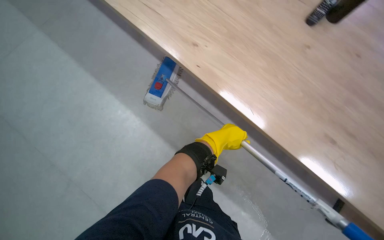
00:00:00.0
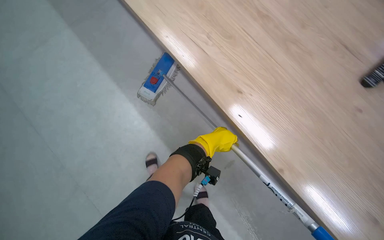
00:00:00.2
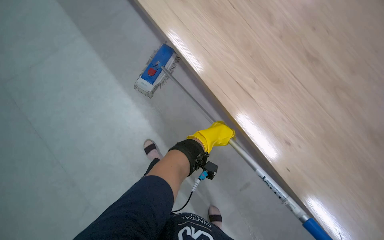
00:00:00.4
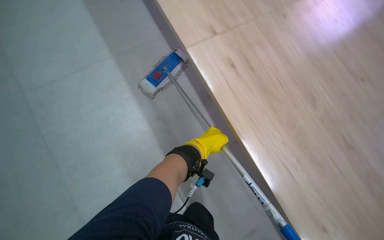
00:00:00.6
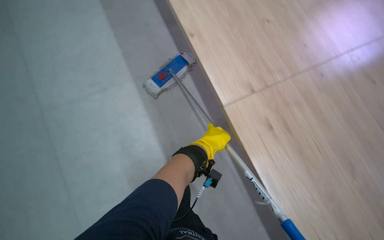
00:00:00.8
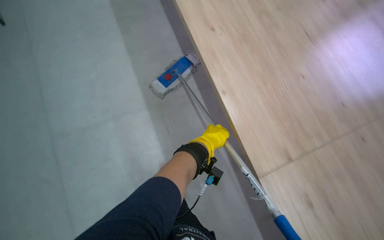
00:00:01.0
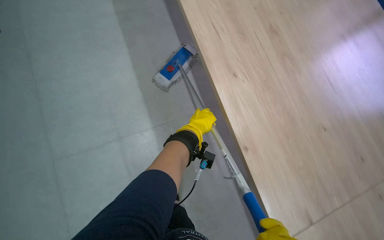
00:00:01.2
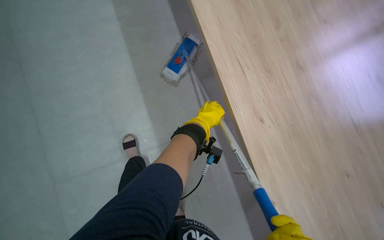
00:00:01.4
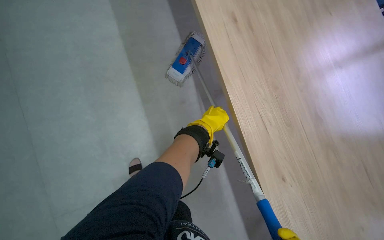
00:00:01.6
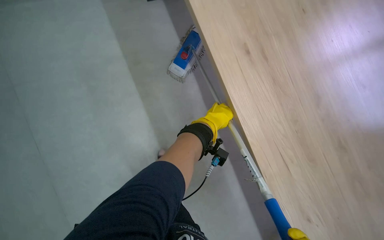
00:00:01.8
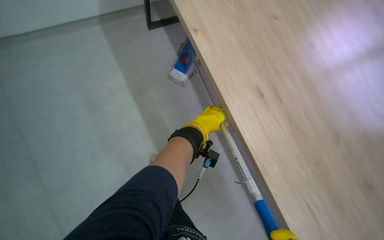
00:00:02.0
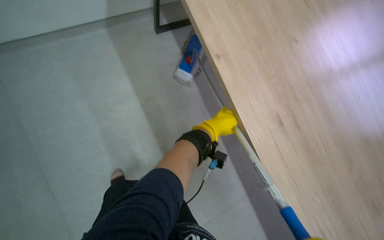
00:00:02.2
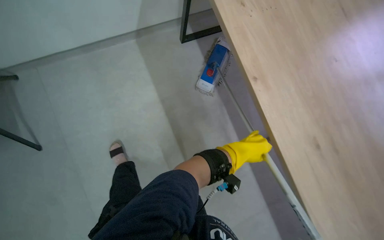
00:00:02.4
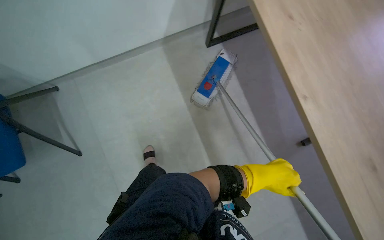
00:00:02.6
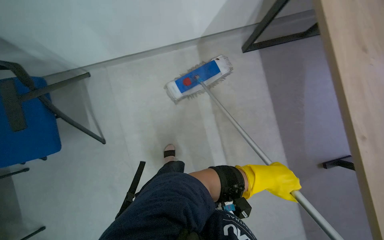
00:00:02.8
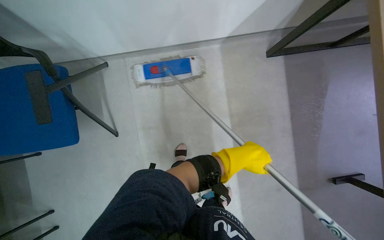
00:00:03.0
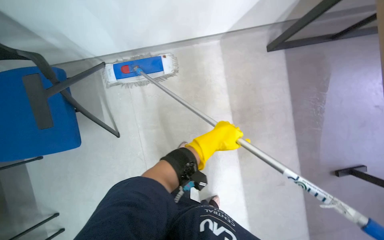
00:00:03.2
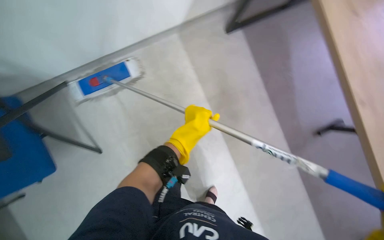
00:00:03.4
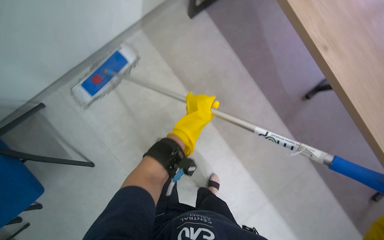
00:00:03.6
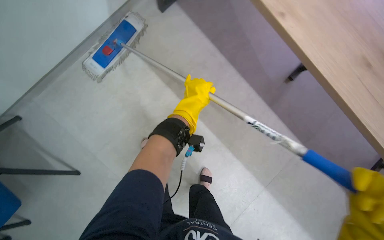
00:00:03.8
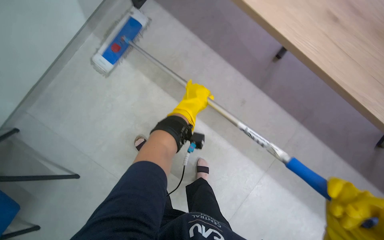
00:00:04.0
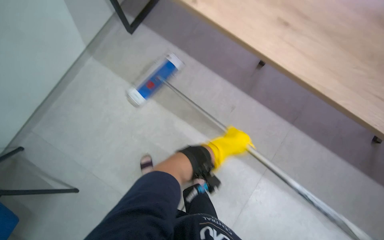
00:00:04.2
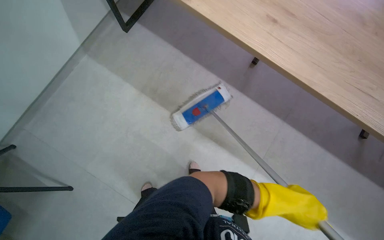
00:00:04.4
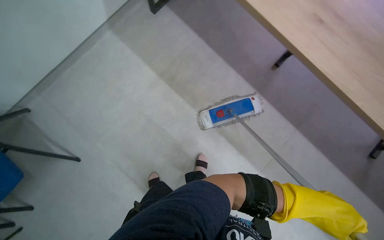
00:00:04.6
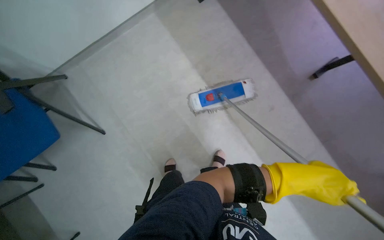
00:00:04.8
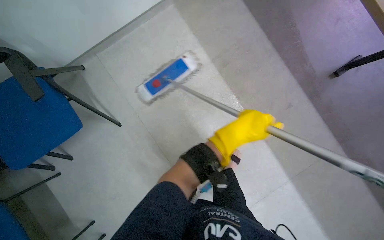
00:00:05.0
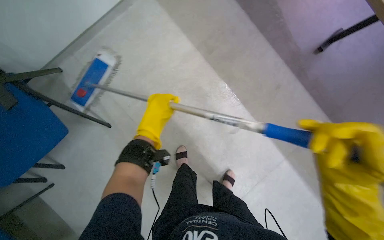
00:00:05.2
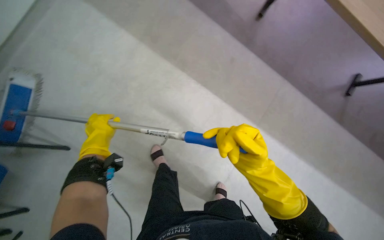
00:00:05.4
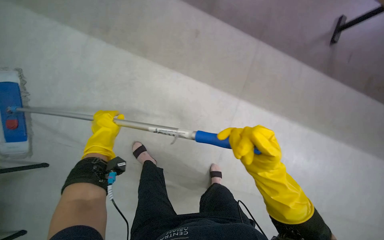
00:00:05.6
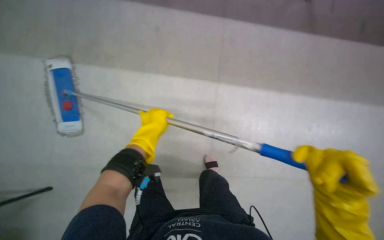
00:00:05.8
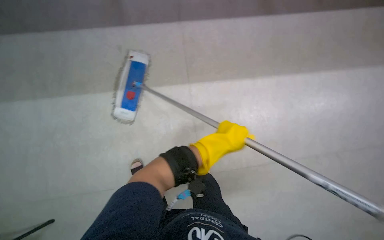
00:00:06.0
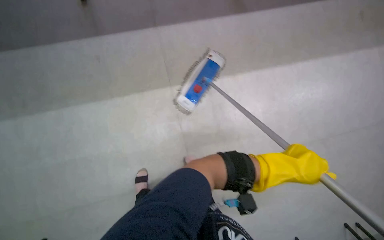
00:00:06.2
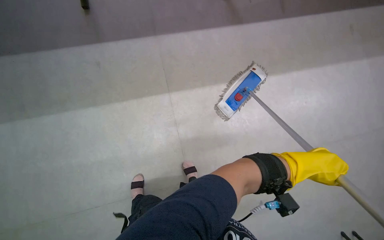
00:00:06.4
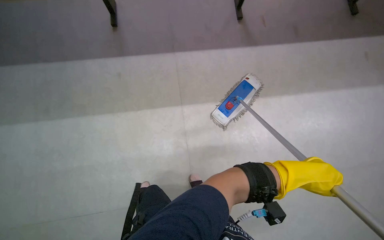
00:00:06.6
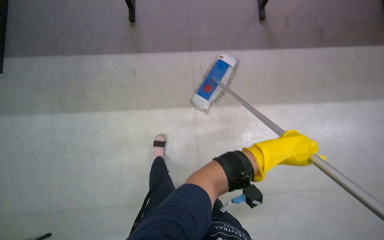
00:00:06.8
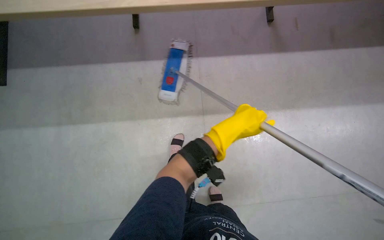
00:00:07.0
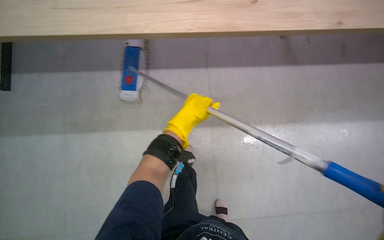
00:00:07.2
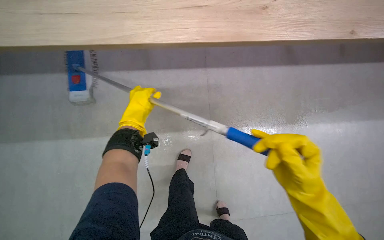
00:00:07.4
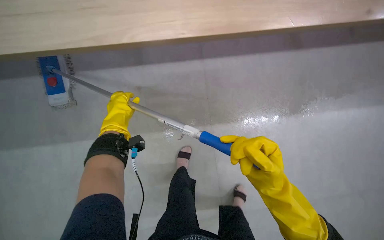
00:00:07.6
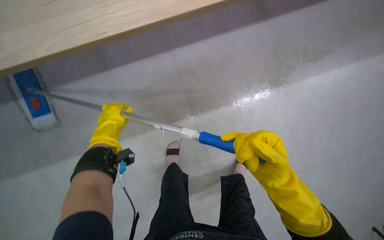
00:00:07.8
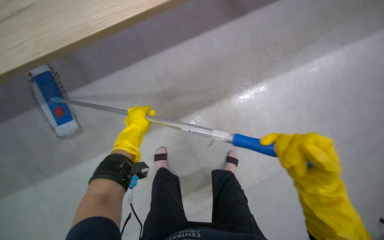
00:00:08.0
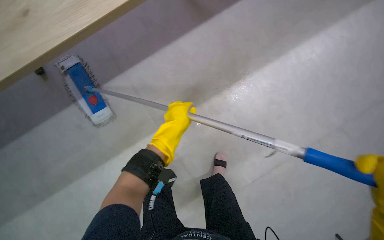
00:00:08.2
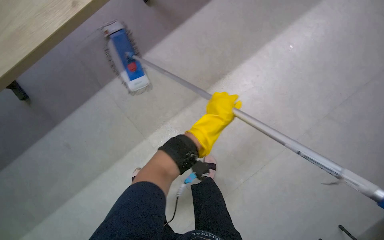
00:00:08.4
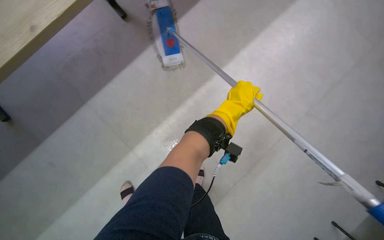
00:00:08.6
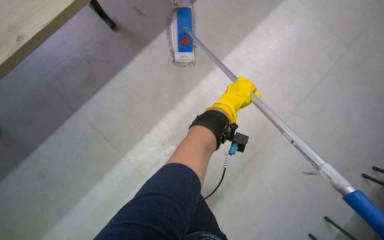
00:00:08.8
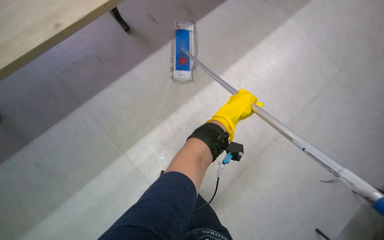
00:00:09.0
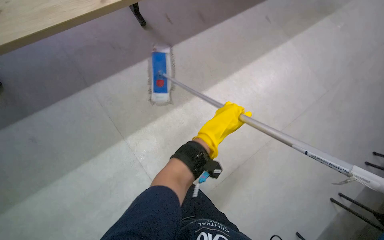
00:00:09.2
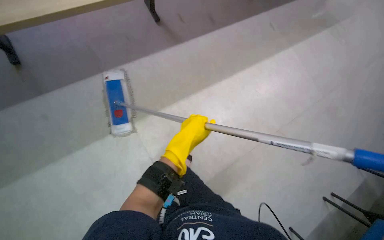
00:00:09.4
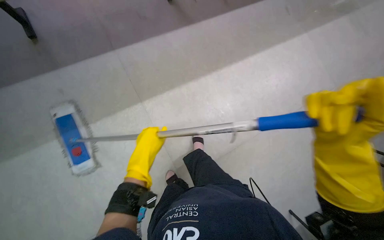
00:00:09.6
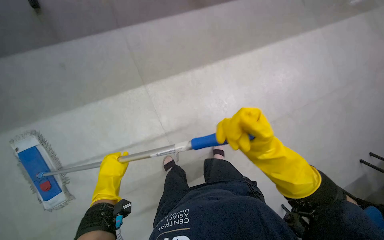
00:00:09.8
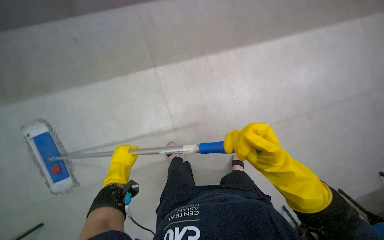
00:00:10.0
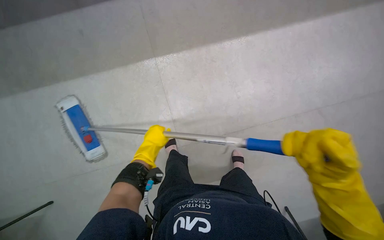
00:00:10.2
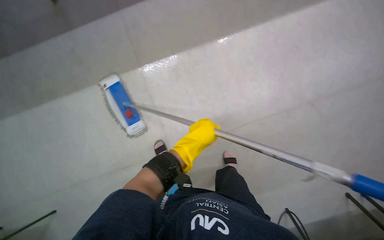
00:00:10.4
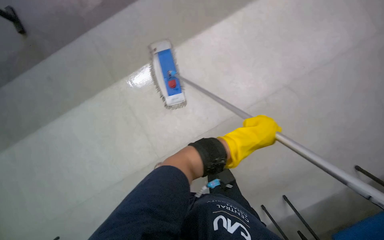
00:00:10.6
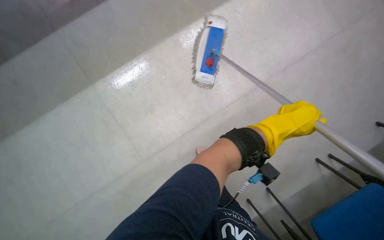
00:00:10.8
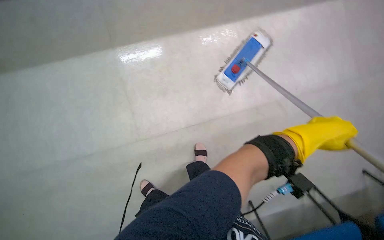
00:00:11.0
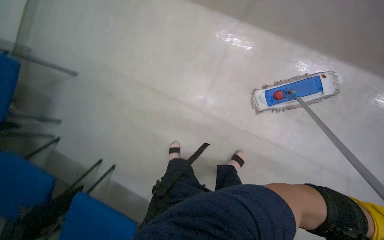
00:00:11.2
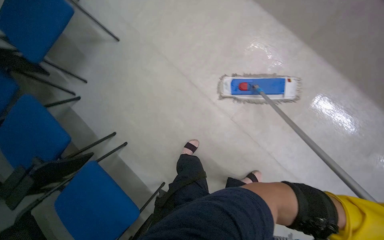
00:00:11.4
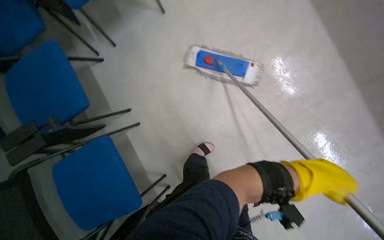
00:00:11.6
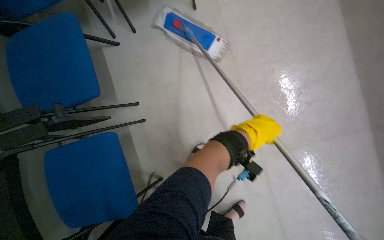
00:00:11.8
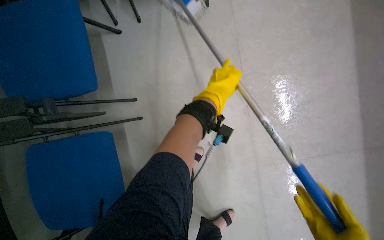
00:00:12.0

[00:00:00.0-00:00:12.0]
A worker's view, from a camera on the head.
Job: mopping floor.
The whole recording: Mopping the meeting room floor. The worker mops the floor of the meeting room with a flat mop.
00:00:01.6 to 00:00:03.0: The head travels some 40 cm.
00:00:06.0 to 00:00:07.6: The head rotates approximately 25 degrees to the left.
00:00:07.6 to 00:00:09.0: The left hand goes approximately 15 cm to the right and nearer to the camera.

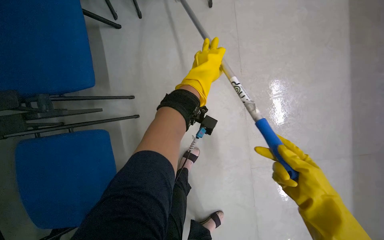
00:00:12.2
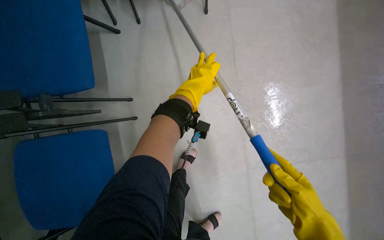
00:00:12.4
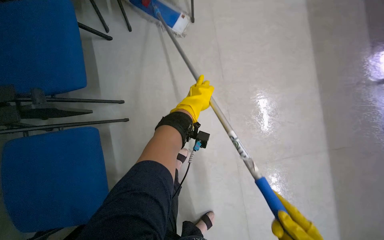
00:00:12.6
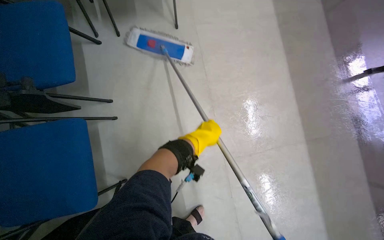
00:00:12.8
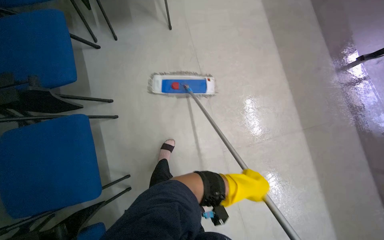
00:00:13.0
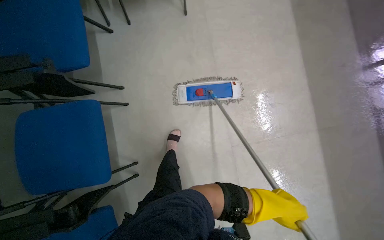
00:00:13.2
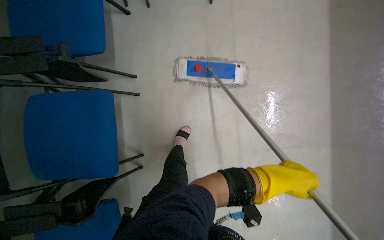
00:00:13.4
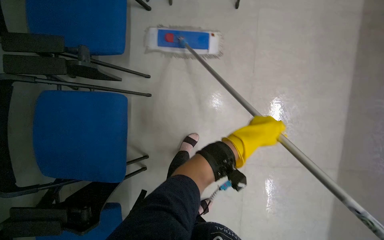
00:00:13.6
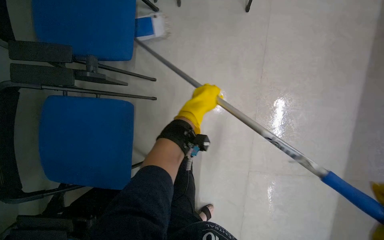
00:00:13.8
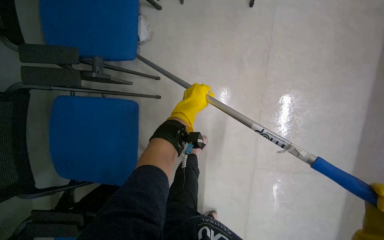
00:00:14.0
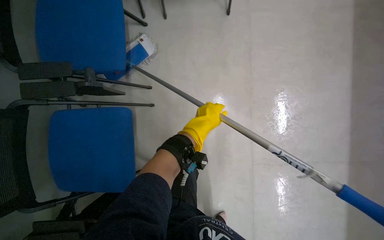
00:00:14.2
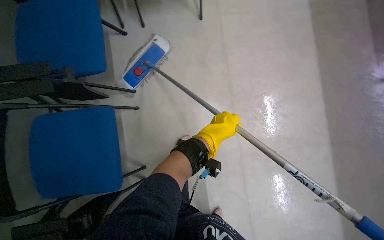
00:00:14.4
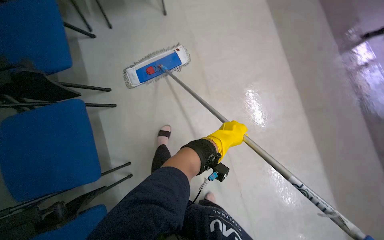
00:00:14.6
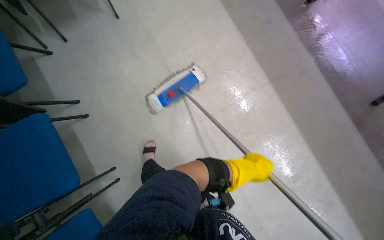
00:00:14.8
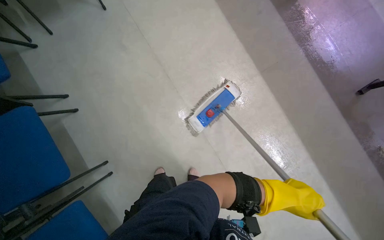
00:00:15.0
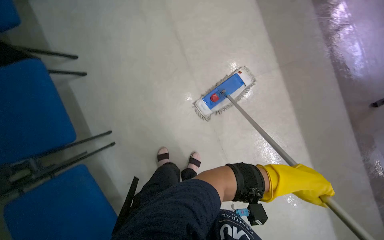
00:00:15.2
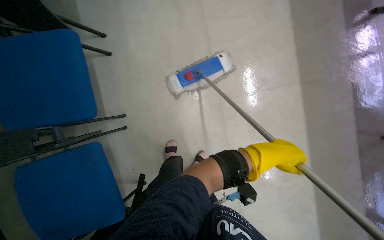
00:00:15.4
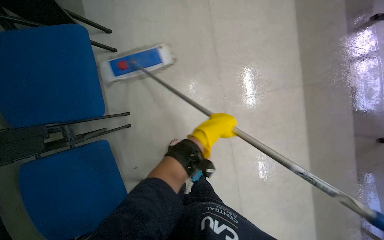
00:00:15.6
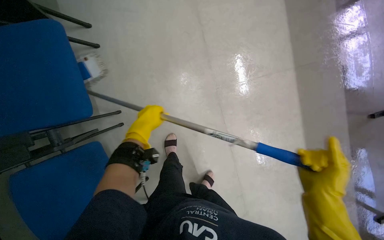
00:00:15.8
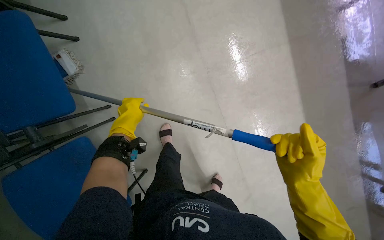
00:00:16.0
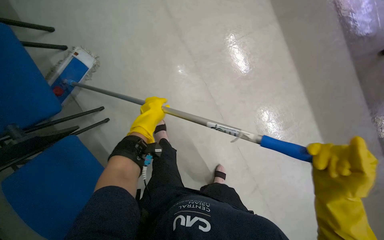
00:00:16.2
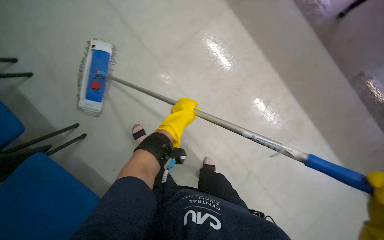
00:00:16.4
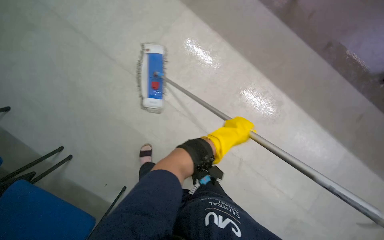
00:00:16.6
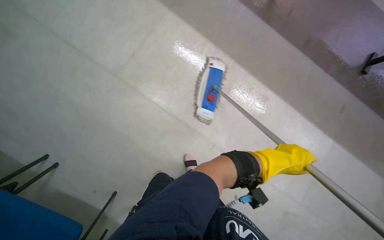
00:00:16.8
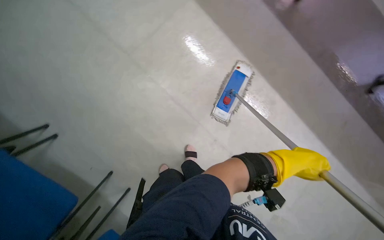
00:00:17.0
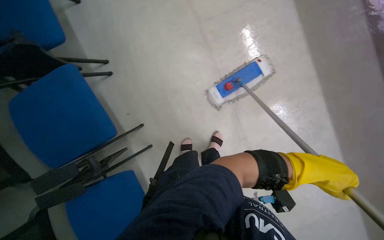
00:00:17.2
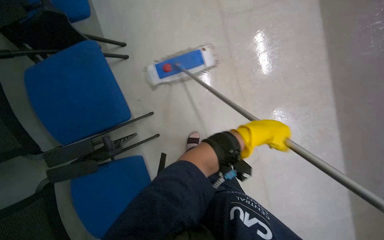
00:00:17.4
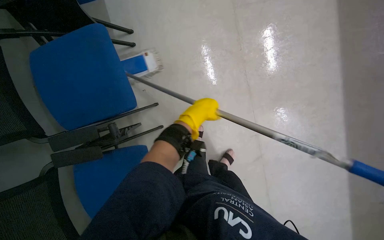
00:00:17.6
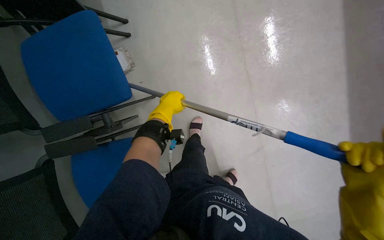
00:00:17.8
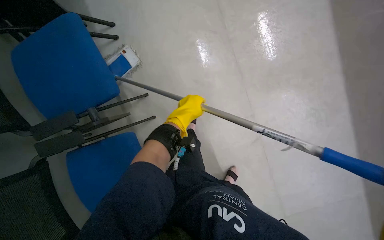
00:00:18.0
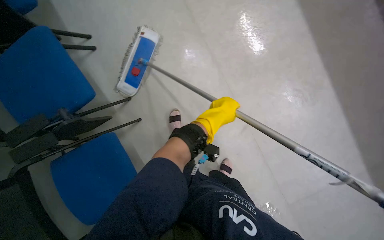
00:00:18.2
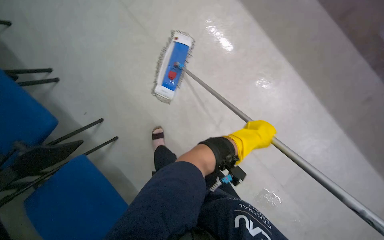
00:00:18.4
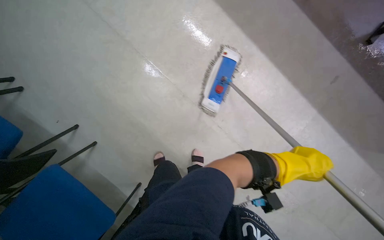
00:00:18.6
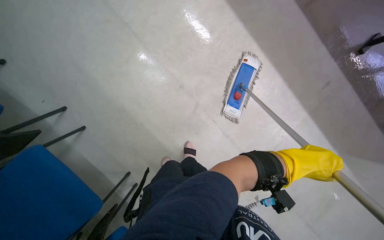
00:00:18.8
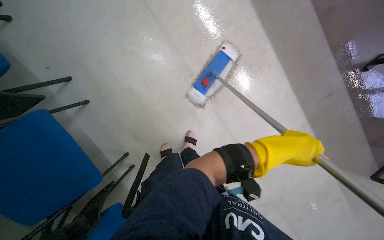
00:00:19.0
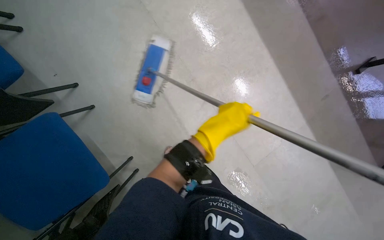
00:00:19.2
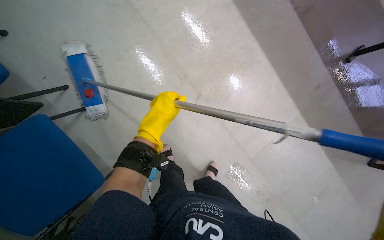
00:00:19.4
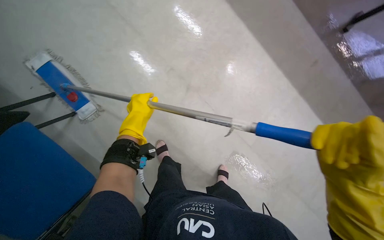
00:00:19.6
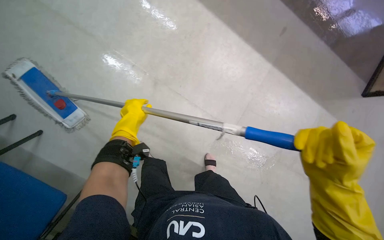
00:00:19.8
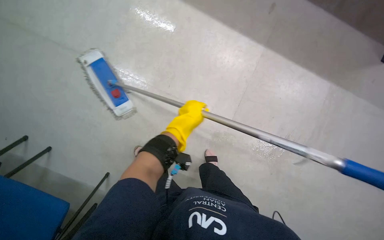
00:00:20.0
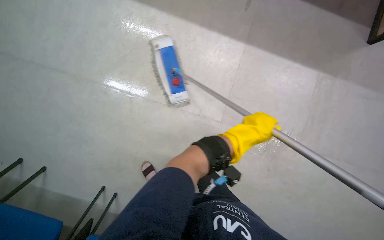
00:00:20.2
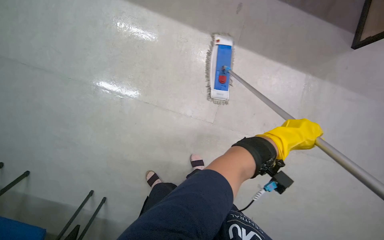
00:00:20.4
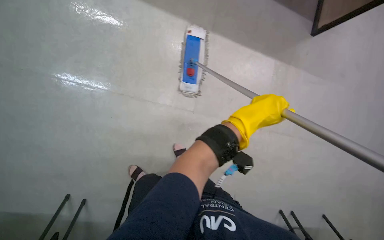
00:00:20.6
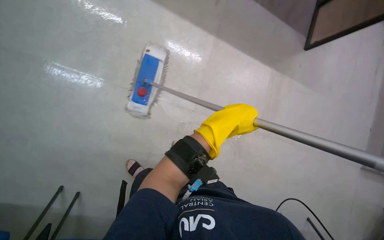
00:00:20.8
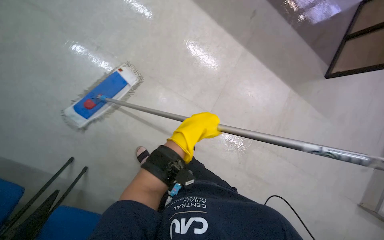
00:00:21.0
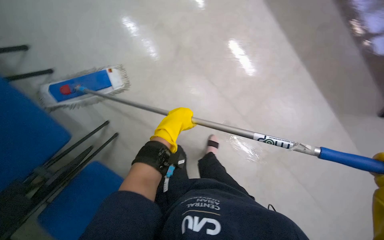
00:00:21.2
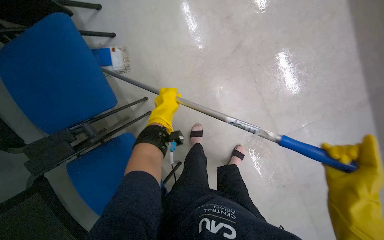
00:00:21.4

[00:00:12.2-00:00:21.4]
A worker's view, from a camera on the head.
Job: mopping floor.
The whole recording: Mopping the meeting room floor. The worker mops the floor of the meeting room with a flat mop.
00:00:12.2 to 00:00:13.8: The left hand reaches roughly 50 cm down the picture, then returns.
00:00:13.8 to 00:00:15.2: The left hand heads to the right and down the picture, covering some 50 cm.
00:00:15.2 to 00:00:16.8: The camera is aimed roughly 30 degrees further to the left.
00:00:16.8 to 00:00:18.4: The view pans to the left by about 15 degrees. The wearer looks approximately 15 degrees further downward.
00:00:18.4 to 00:00:19.8: The left hand moves to the left, approximately 25 cm.
00:00:19.8 to 00:00:21.4: The camera pitches upward, by roughly 30 degrees. Everything in view rotates approximately 50 degrees clockwise.
